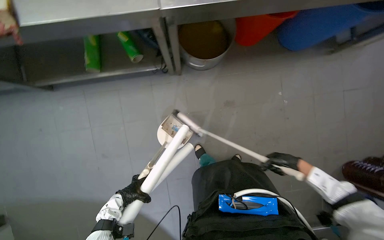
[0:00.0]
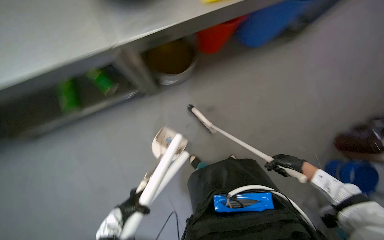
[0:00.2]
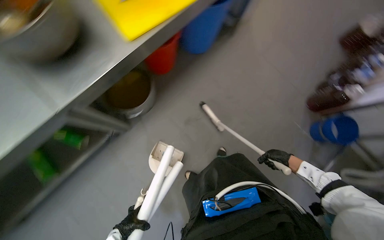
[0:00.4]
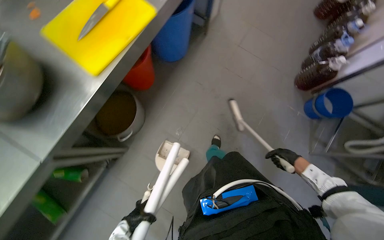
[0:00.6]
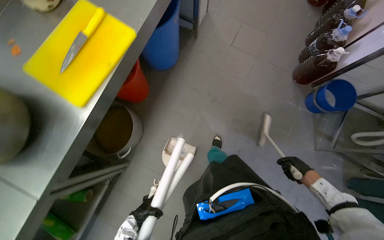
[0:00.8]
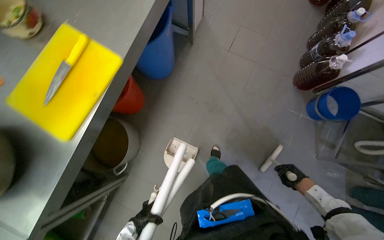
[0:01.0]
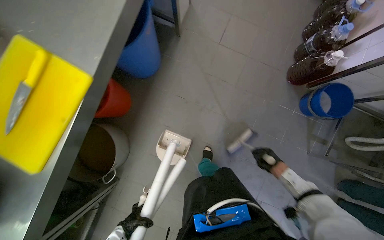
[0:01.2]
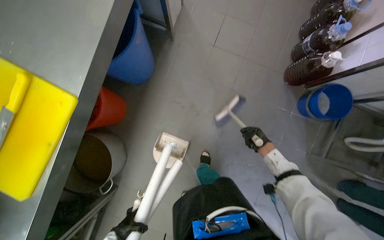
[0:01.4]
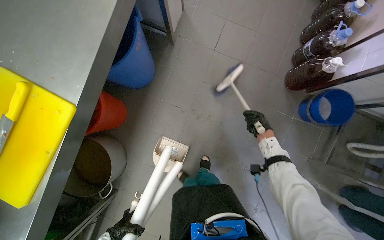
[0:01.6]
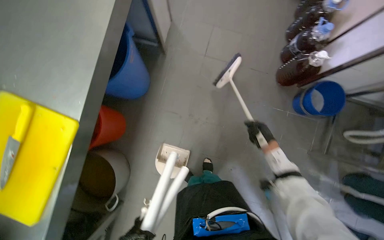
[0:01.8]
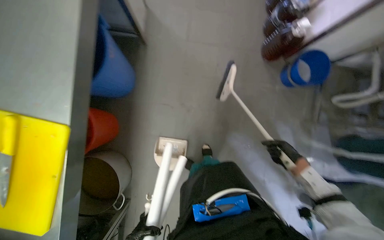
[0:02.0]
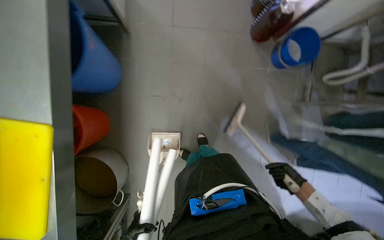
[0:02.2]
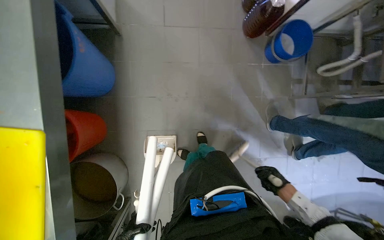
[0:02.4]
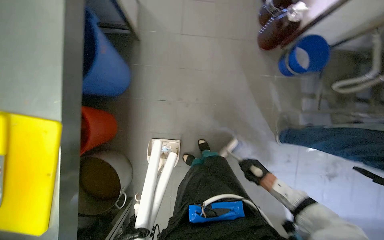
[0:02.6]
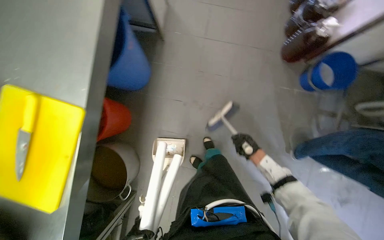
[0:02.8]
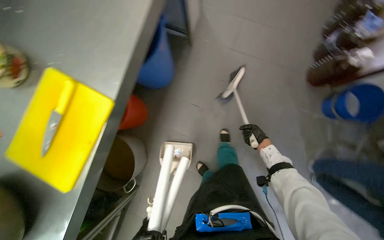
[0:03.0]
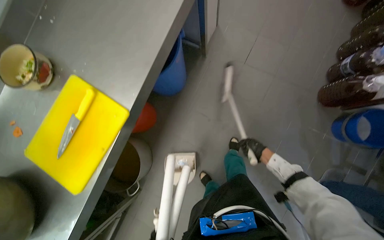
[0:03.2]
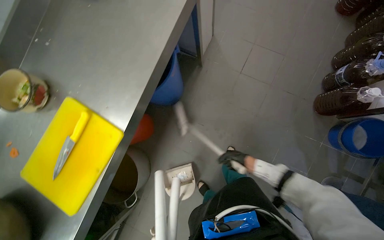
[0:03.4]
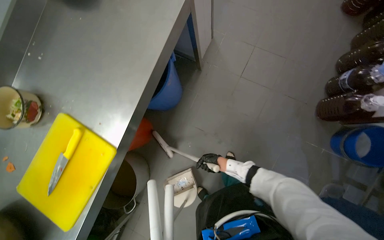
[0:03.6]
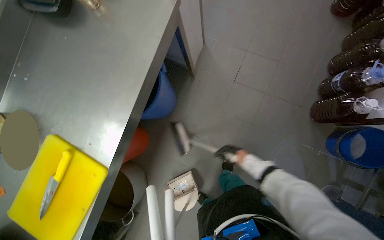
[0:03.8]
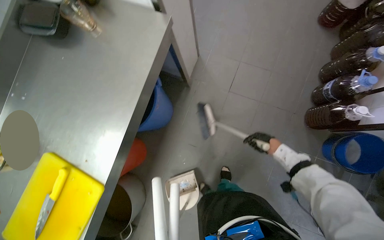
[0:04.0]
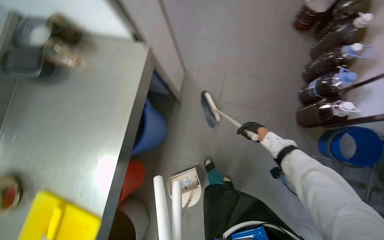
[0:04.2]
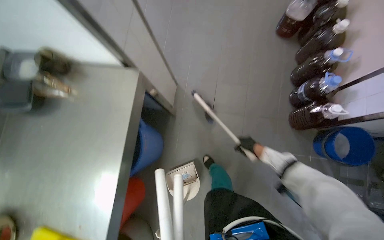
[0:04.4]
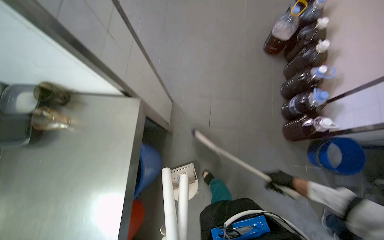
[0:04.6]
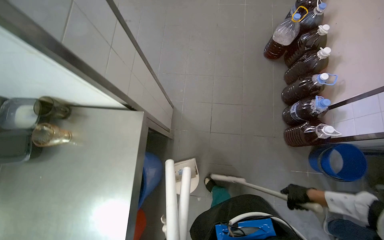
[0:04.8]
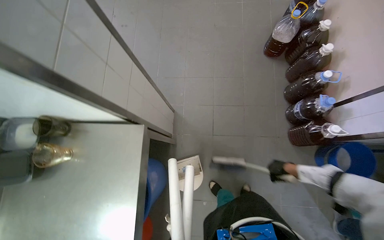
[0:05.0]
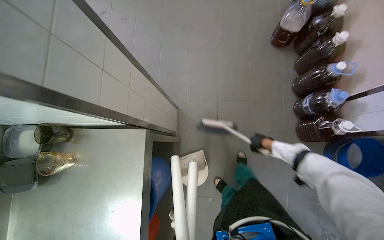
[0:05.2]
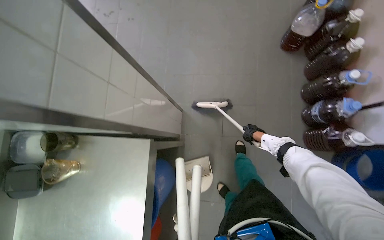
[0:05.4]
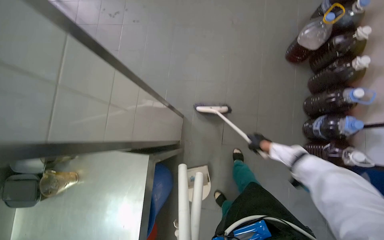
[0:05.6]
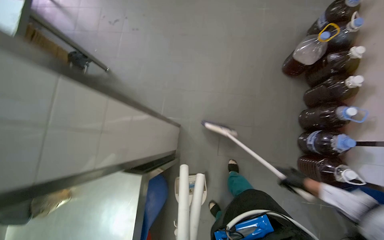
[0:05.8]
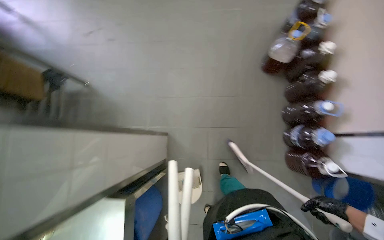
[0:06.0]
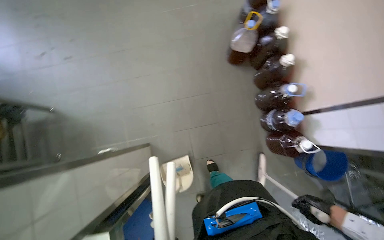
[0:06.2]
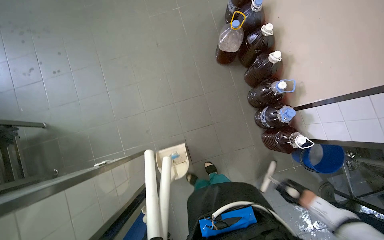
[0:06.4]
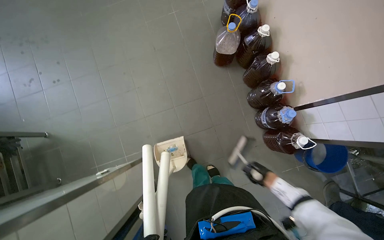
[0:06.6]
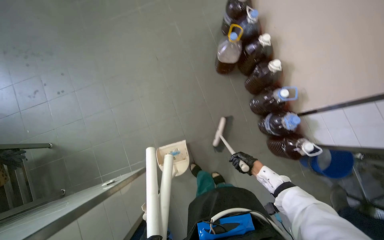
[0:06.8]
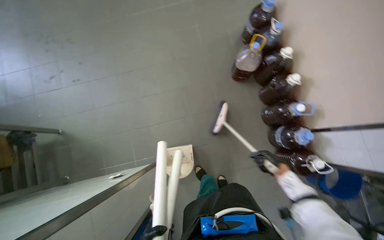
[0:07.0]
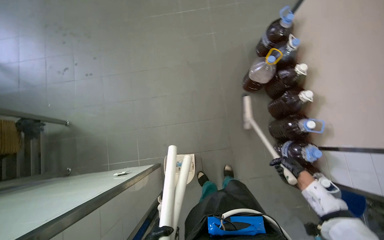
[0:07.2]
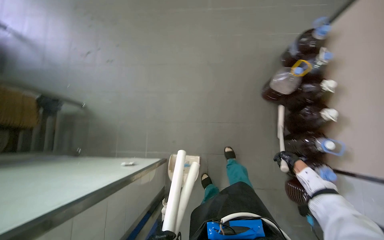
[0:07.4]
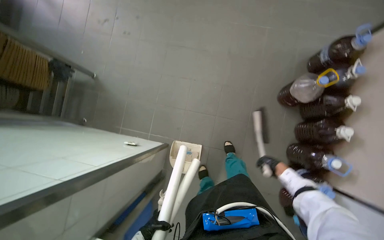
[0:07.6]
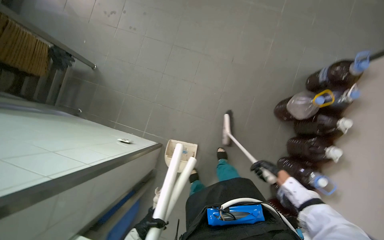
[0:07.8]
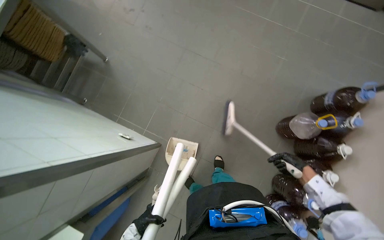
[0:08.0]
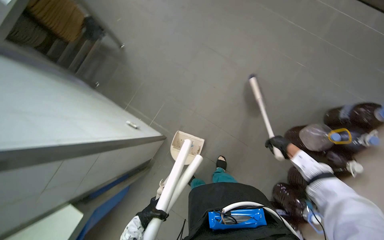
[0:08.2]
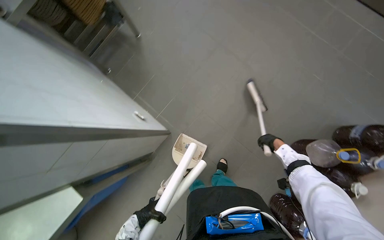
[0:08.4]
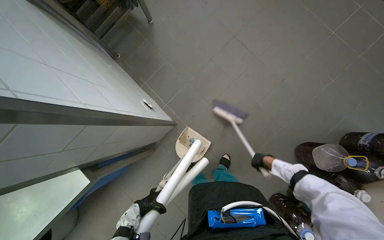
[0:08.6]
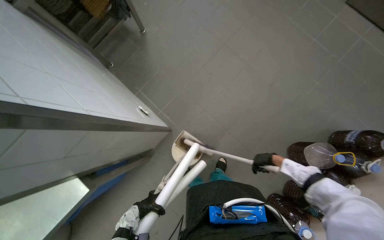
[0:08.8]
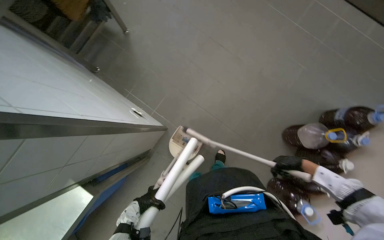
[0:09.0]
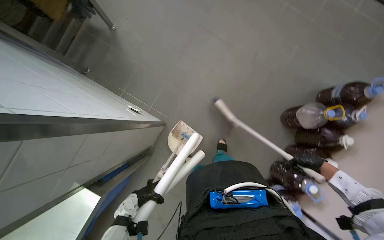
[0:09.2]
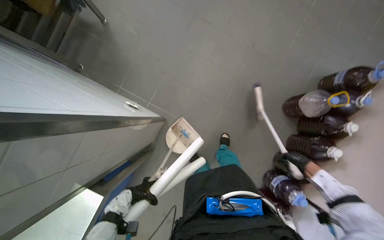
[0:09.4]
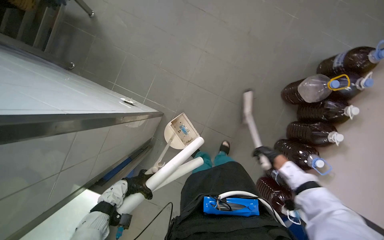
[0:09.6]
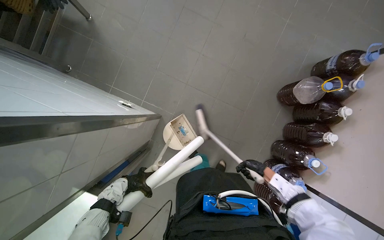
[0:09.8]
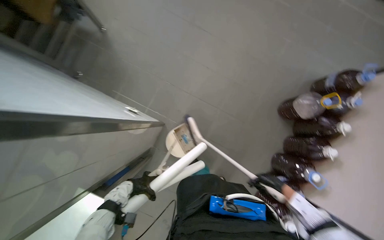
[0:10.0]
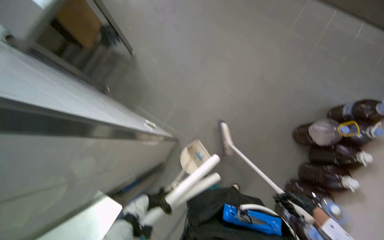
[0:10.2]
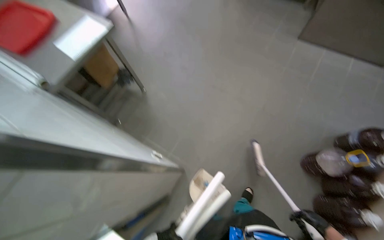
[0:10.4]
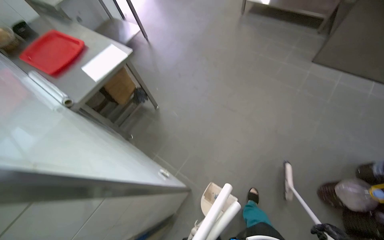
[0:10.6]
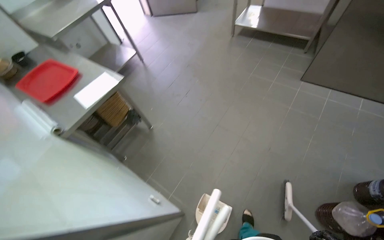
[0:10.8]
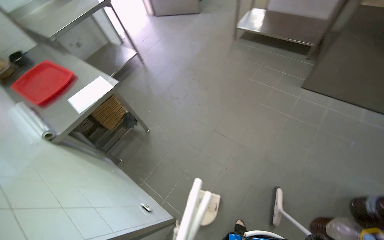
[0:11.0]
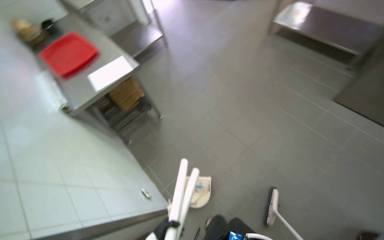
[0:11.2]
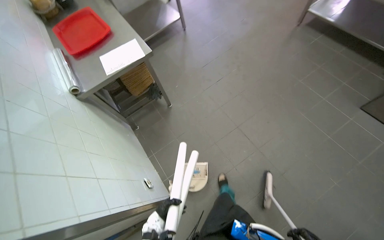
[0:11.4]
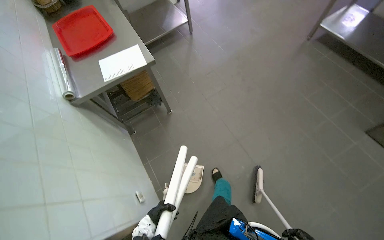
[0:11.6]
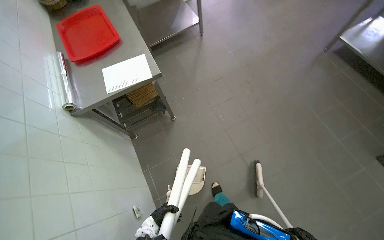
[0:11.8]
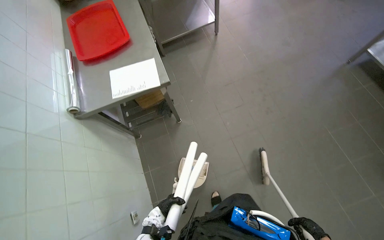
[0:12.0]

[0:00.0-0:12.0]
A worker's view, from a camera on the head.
Job: sweeping floor.
The whole recording: Sweeping kitchen floor. The worker sweeps the kitchen floor with a broom and dustpan, moving chairs to clean underneath them.
0:00.0 to 0:01.6: The camera travels about 60 cm. The scene turns about 30 degrees counterclockwise in the picture.
0:03.0 to 0:04.4: The wearer moves about 40 cm.
0:04.4 to 0:06.0: The camera is carried about 50 cm.
0:09.0 to 0:10.4: The wearer looks approximately 20 degrees further upward.
0:10.4 to 0:12.0: The camera travels some 70 cm. The wearer looks roughly 35 degrees further to the left.

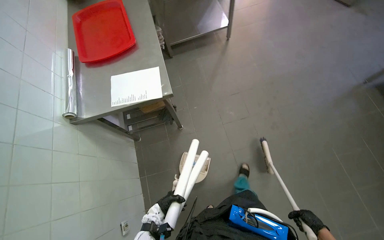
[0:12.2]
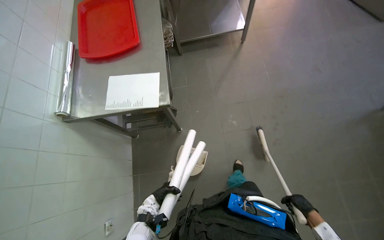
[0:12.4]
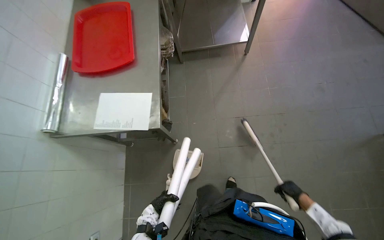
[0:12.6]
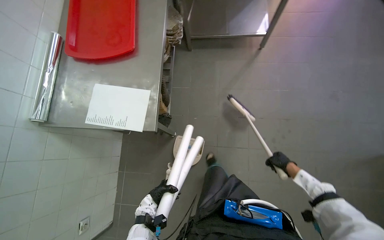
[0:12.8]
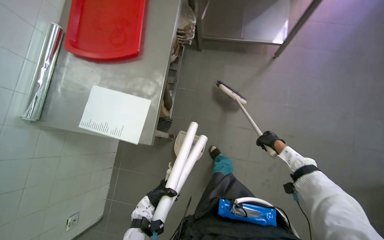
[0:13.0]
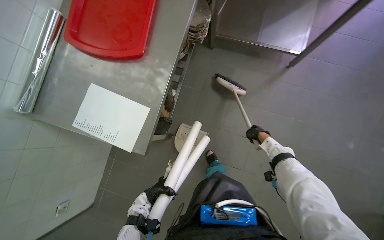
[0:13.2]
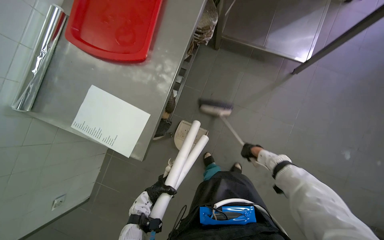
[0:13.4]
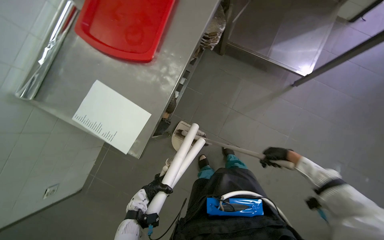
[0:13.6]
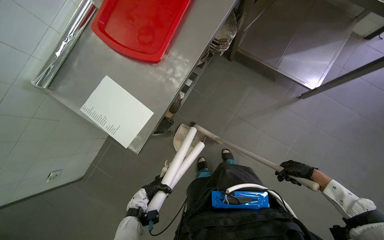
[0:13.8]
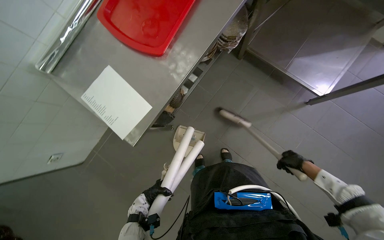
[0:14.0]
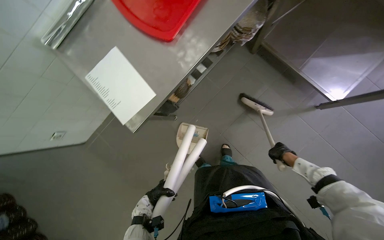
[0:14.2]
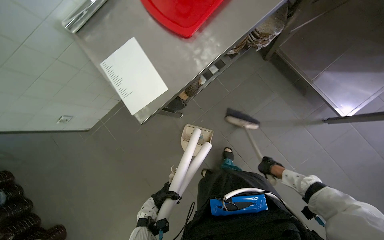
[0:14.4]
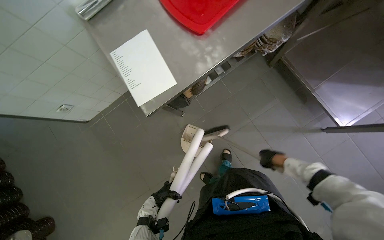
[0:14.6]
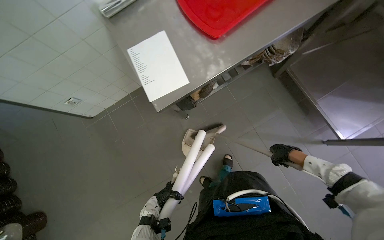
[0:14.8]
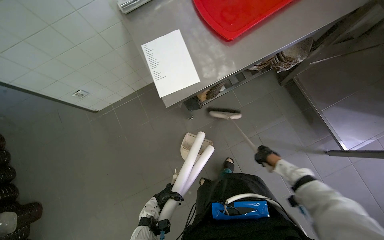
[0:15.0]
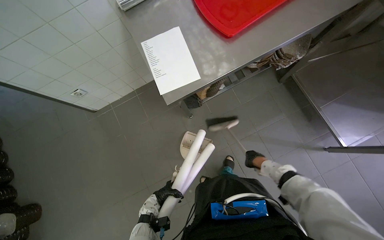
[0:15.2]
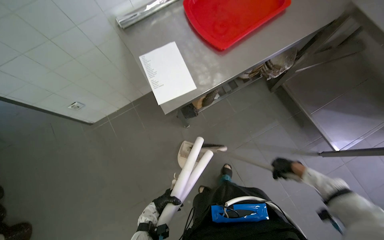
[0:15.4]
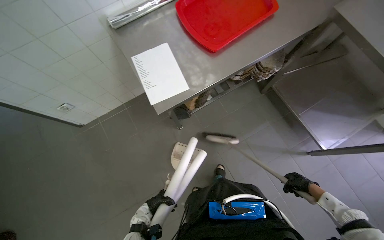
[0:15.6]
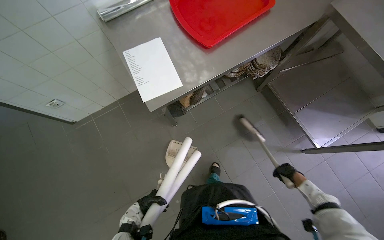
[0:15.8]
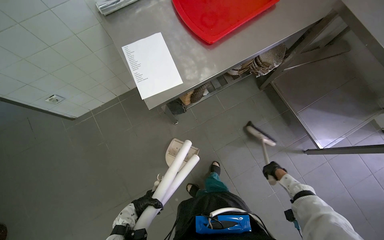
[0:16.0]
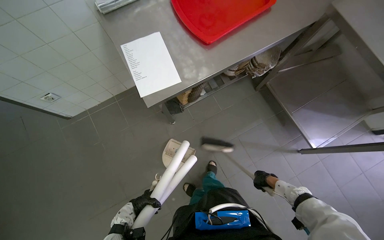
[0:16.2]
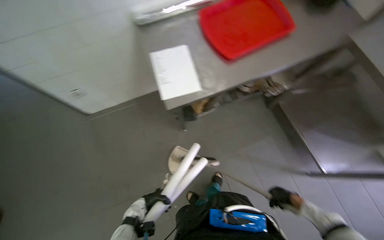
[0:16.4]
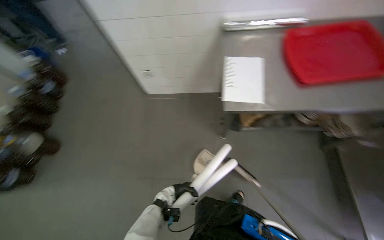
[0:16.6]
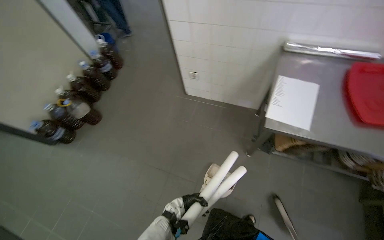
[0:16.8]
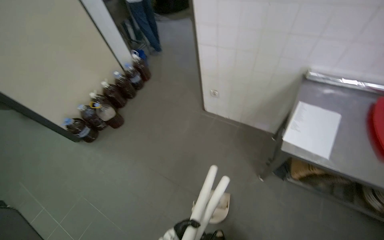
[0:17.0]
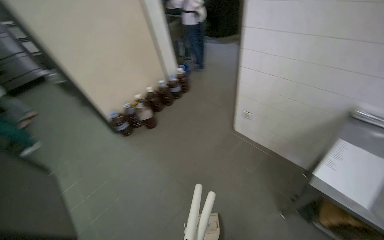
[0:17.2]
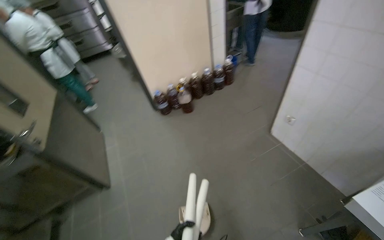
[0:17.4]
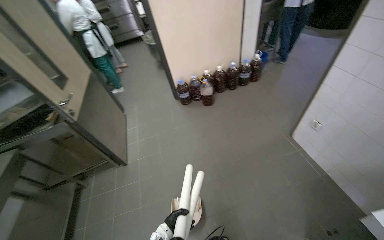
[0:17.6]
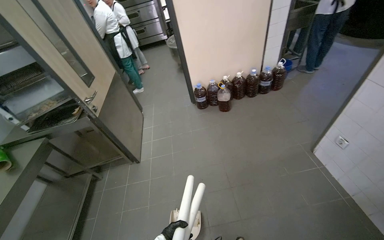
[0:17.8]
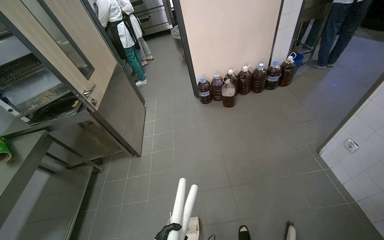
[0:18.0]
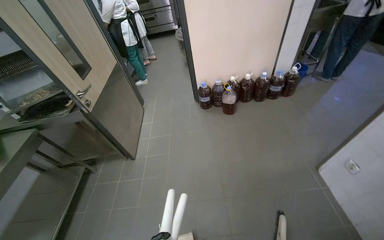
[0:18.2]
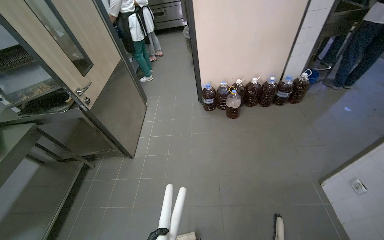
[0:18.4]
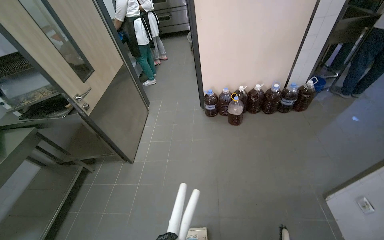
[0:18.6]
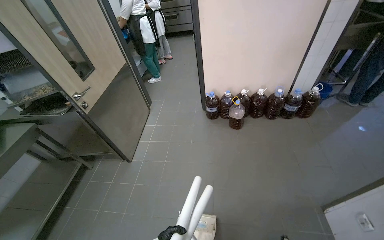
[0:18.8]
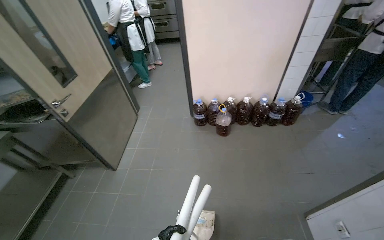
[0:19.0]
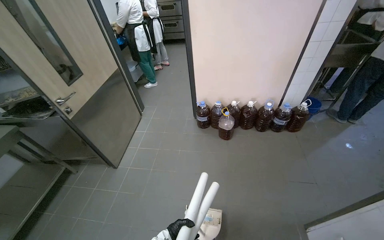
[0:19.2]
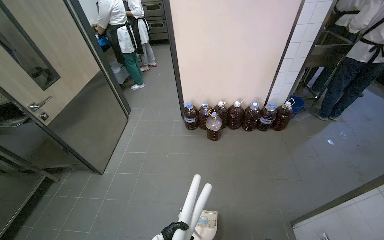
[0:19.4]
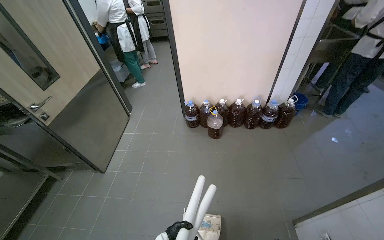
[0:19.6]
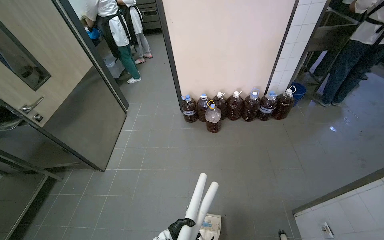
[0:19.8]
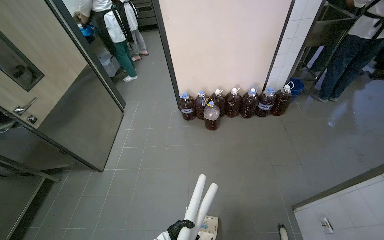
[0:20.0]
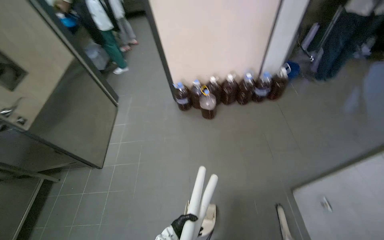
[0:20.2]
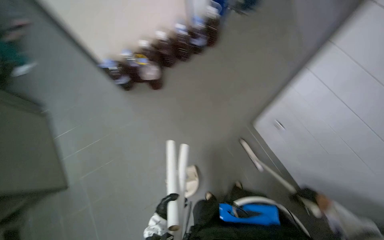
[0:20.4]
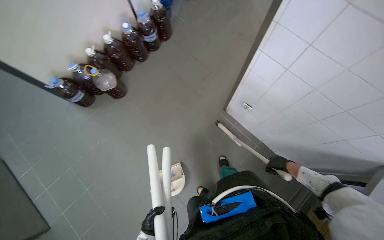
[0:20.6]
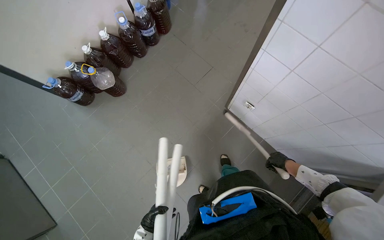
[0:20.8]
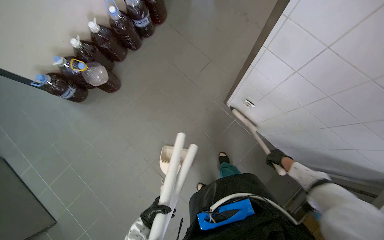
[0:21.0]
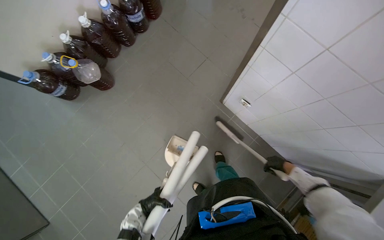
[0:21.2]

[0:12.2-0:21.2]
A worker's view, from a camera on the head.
Job: sweeping floor.
The whole recording: Sweeping kitchen floor. The worker sweeps the kitchen floor with a broom and dustpan, moving chairs to clean underneath them.
0:12.2 to 0:13.8: The camera is carried some 70 cm. The view tilts approximately 20 degrees downward. The scene rotates clockwise by approximately 50 degrees.
0:13.8 to 0:15.2: Everything in view rotates roughly 30 degrees clockwise. The right hand swings nearer and farther, about 15 cm each way, with 2 reversals.
0:15.2 to 0:16.6: Everything in view rotates some 25 degrees clockwise.
0:16.6 to 0:18.2: The head rotates about 85 degrees to the left.
0:18.2 to 0:19.8: The head travels some 50 cm.
0:19.8 to 0:21.2: The wearer's head swings approximately 55 degrees to the right. The view tilts approximately 25 degrees downward.
